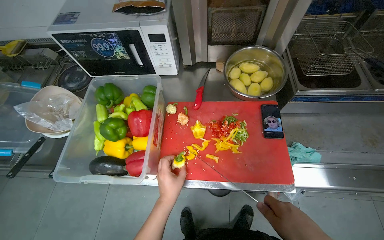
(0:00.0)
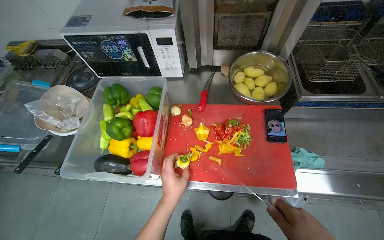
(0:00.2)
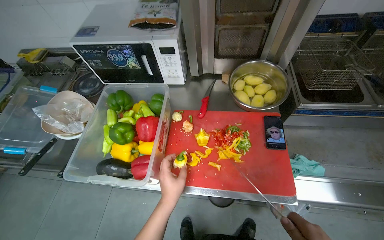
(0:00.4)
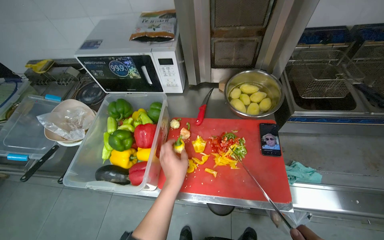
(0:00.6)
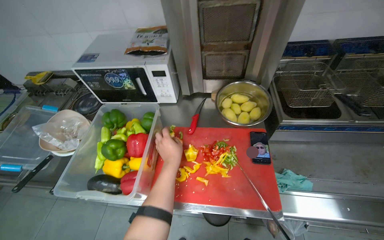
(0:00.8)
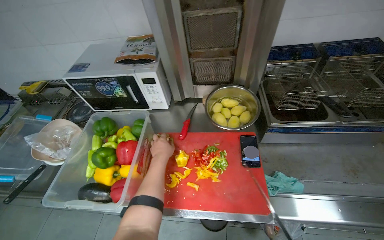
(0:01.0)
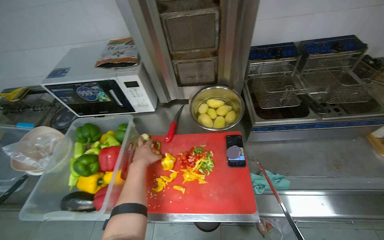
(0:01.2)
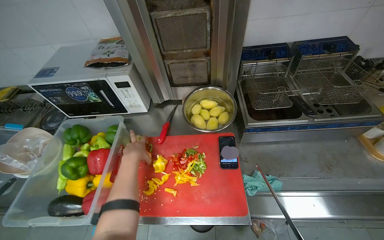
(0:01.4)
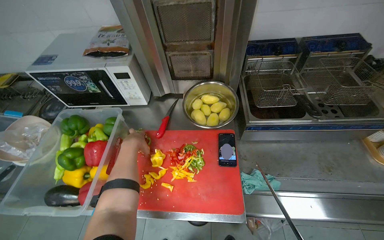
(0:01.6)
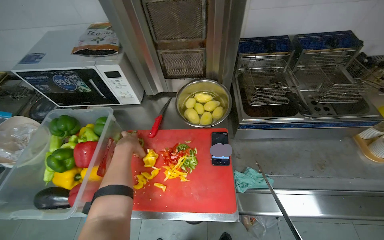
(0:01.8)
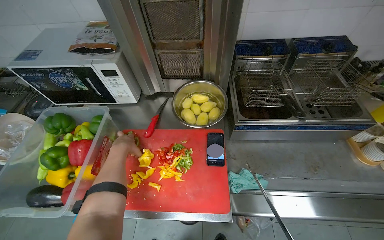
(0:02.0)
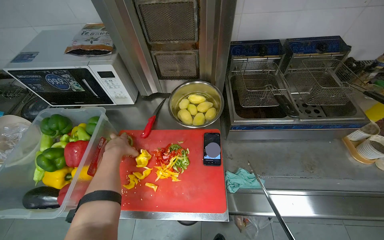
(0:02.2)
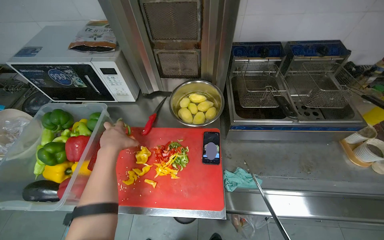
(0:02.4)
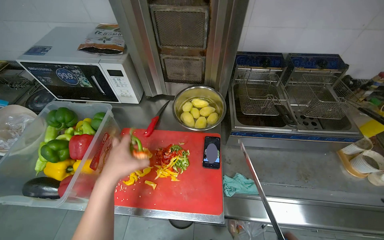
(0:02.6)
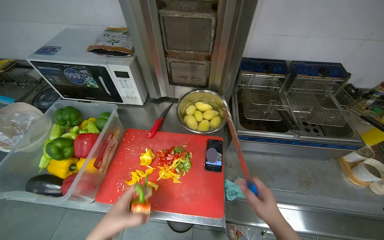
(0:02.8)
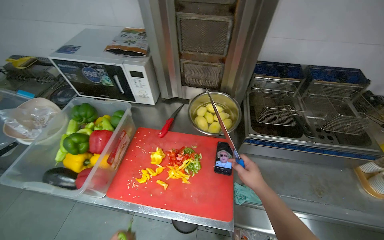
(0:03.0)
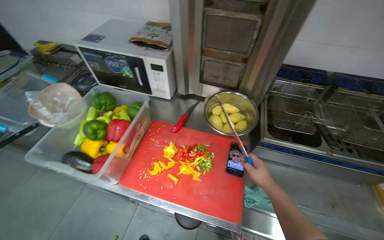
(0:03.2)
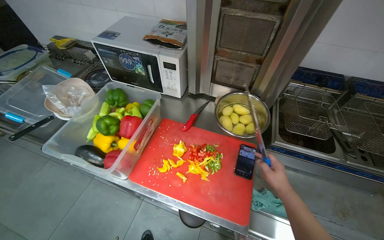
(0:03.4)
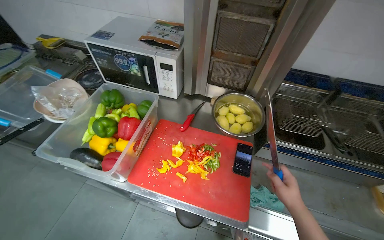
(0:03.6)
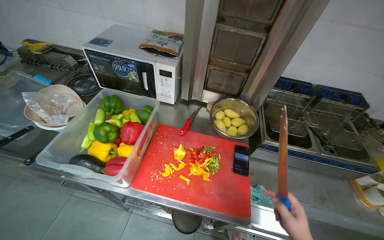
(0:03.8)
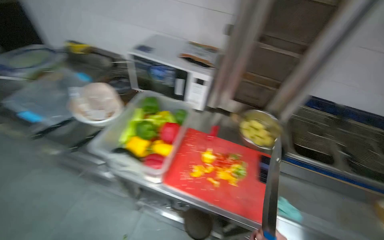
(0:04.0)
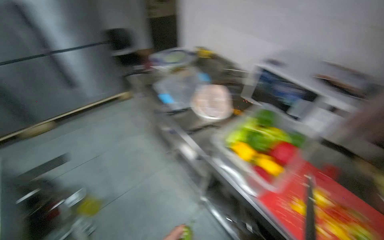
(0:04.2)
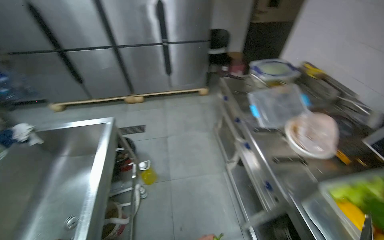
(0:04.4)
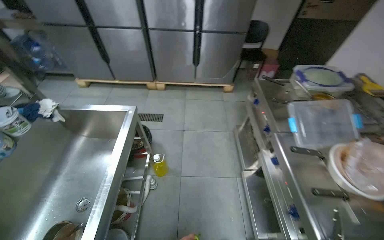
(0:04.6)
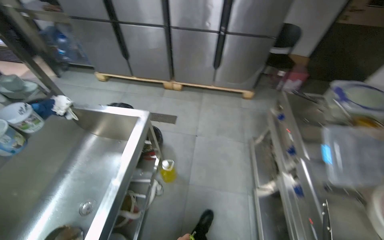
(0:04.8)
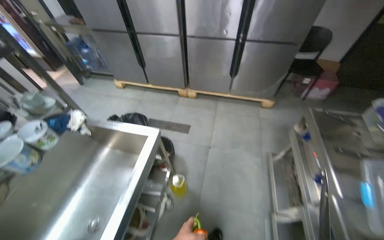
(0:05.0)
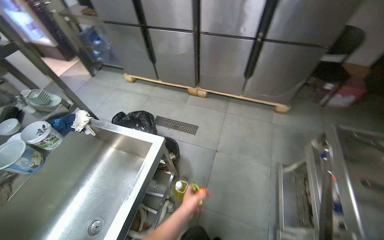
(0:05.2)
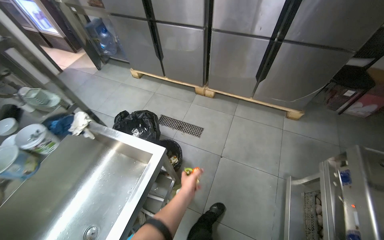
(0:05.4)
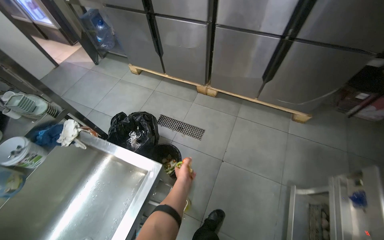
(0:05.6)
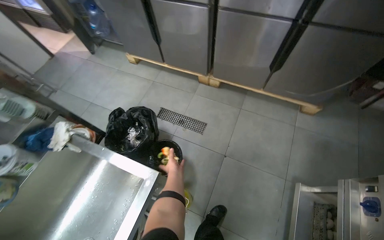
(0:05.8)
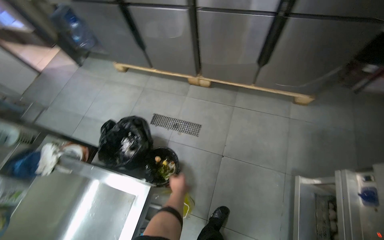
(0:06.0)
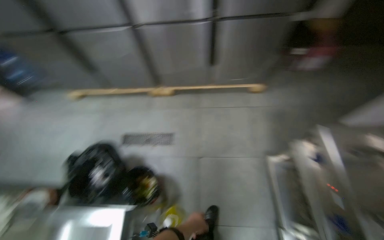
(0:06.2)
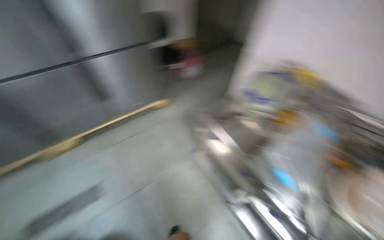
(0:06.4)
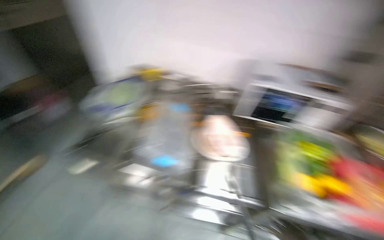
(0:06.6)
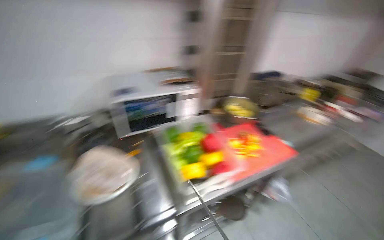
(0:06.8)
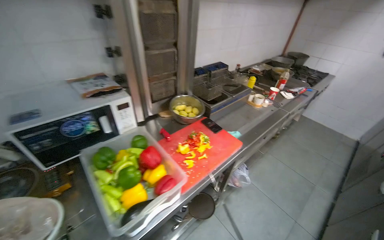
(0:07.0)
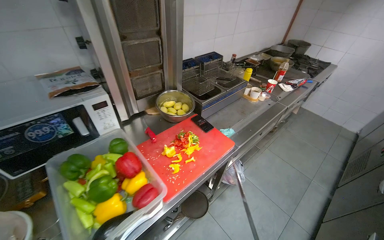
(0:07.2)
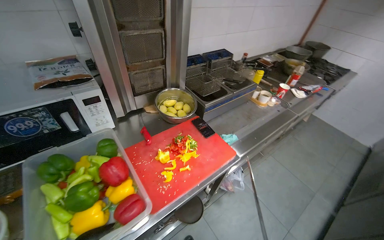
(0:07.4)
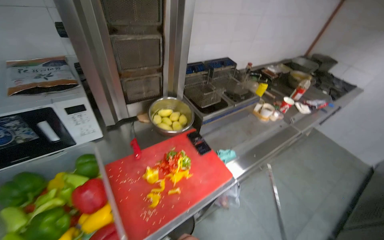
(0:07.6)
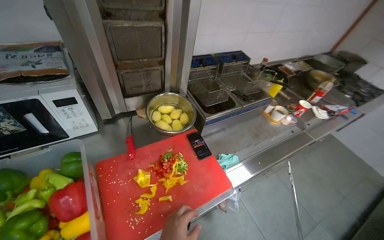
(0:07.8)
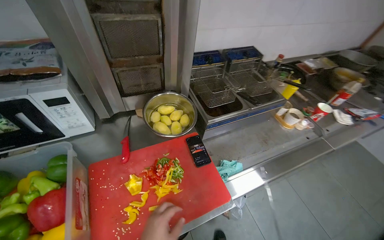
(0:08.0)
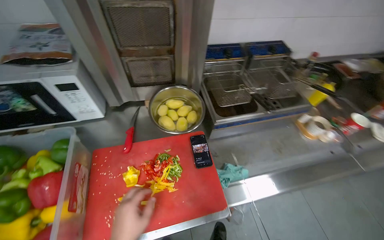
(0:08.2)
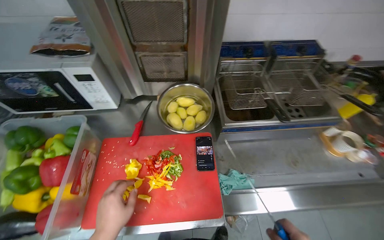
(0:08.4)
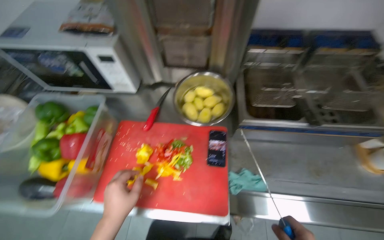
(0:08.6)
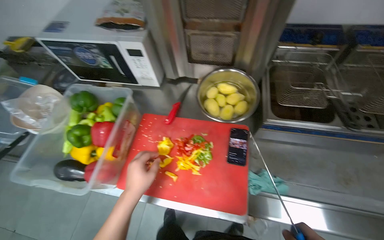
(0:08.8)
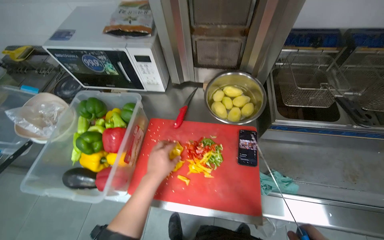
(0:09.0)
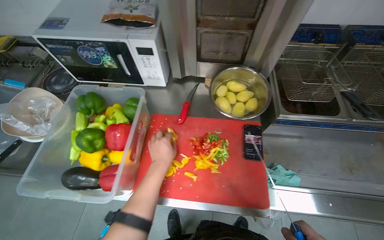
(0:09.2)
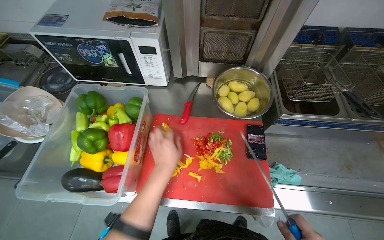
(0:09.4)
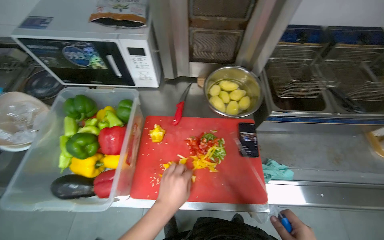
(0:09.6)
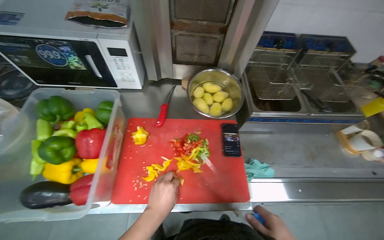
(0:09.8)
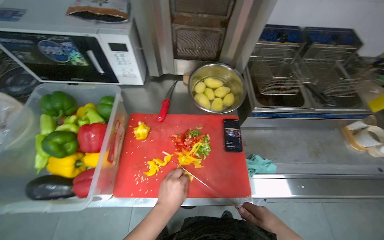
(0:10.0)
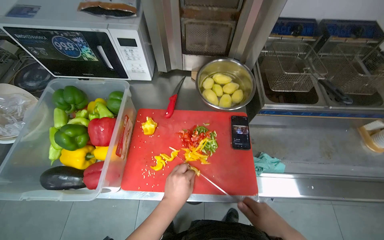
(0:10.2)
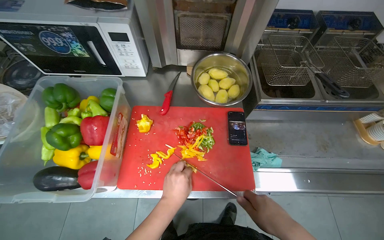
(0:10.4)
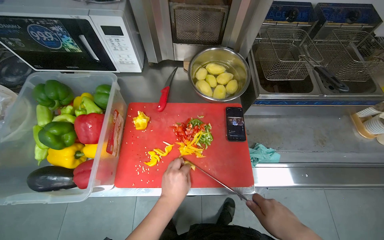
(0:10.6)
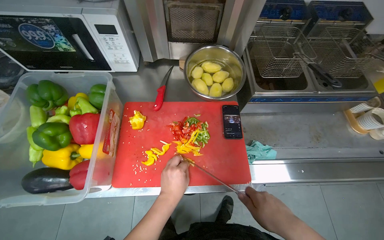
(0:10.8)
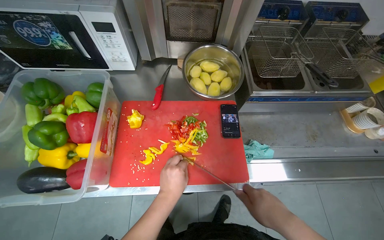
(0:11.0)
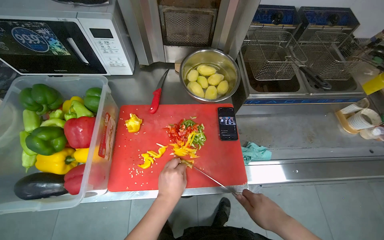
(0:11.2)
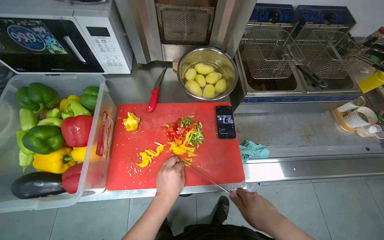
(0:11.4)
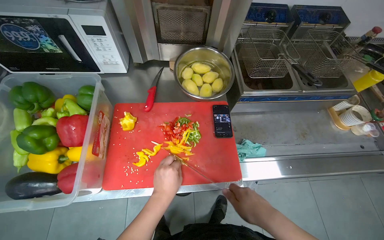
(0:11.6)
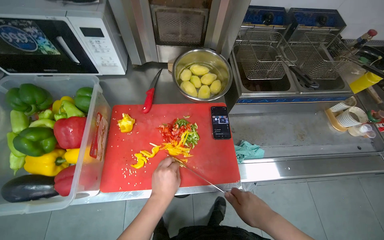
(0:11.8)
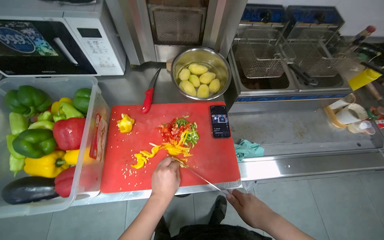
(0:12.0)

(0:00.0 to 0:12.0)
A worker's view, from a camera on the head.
Job: preparing food.
The whole recording: Cutting bell peppers. The worker cuts bell peppers into strips on a red cutting board and transfers them to a container.
0:00.0 - 0:01.6: The left hand is displaced up the picture by about 25 cm.
0:03.0 - 0:04.4: The camera travels about 70 cm. The wearer's head swings about 70 degrees to the left.
0:04.4 - 0:06.0: The camera travels roughly 90 cm. The head turns to the left by some 30 degrees. The view tilts roughly 15 degrees downward.
0:06.0 - 0:07.6: The camera is carried roughly 1.5 m. The wearer looks about 145 degrees further to the right.
0:07.6 - 0:09.0: The wearer looks approximately 45 degrees further to the left. The wearer looks some 10 degrees further downward.
0:09.0 - 0:10.4: The left hand travels down the picture by roughly 10 cm.
0:10.4 - 0:12.0: The hands are busy where they are.

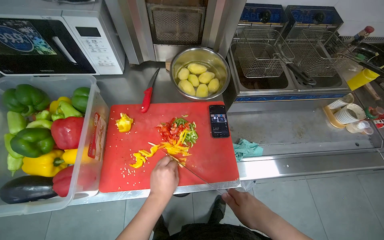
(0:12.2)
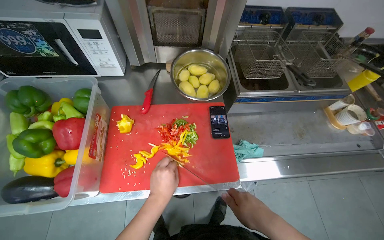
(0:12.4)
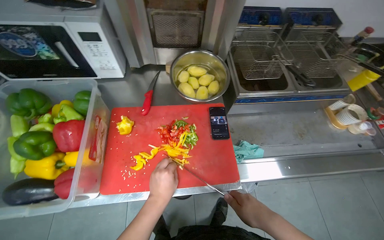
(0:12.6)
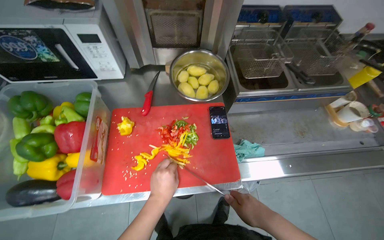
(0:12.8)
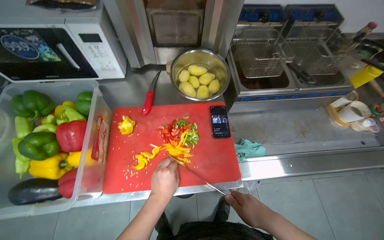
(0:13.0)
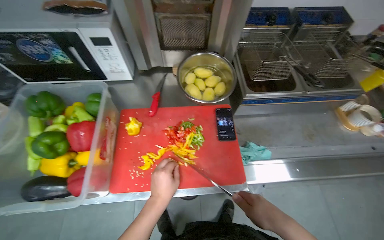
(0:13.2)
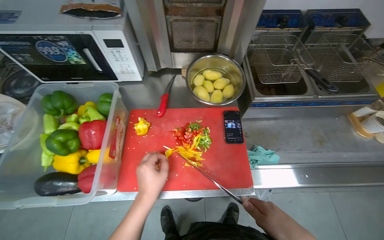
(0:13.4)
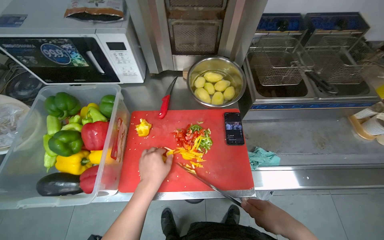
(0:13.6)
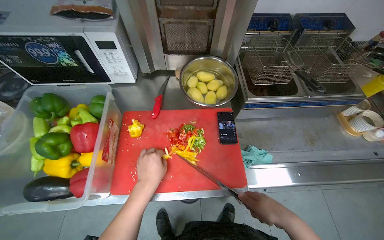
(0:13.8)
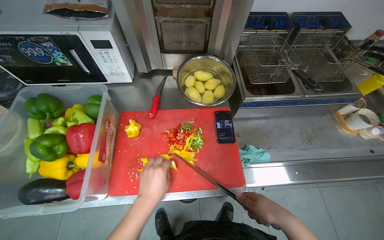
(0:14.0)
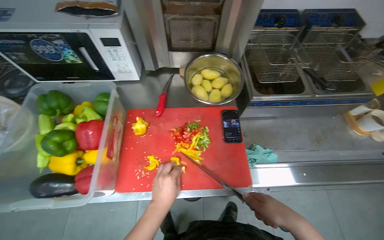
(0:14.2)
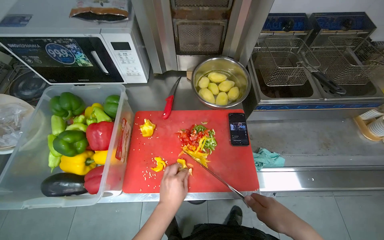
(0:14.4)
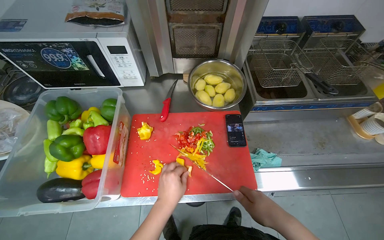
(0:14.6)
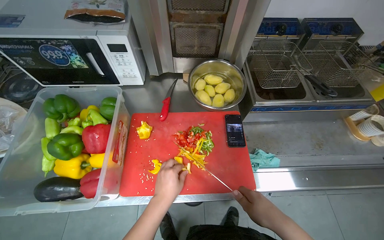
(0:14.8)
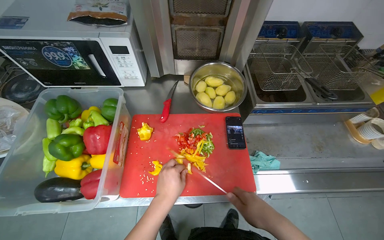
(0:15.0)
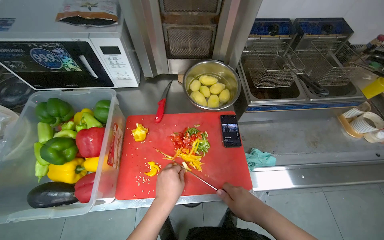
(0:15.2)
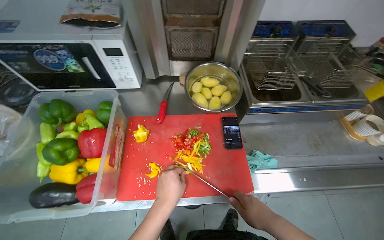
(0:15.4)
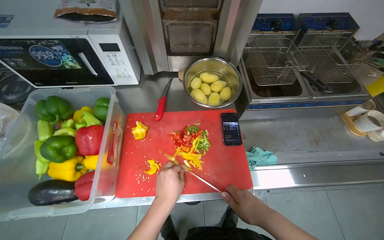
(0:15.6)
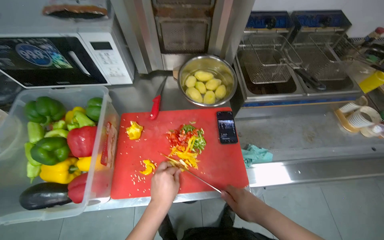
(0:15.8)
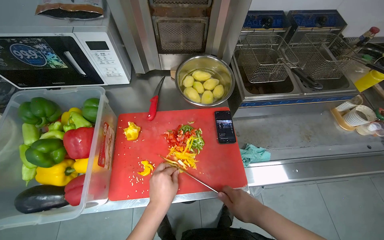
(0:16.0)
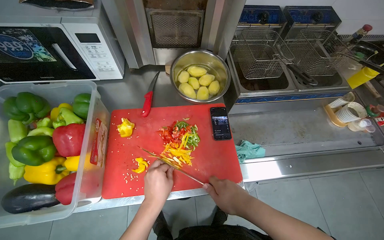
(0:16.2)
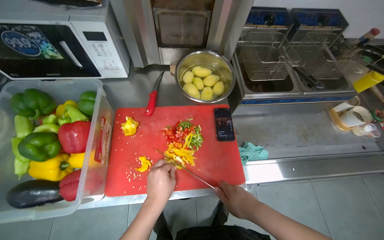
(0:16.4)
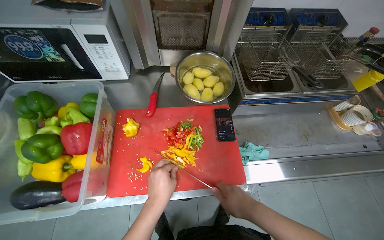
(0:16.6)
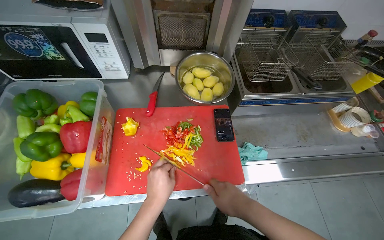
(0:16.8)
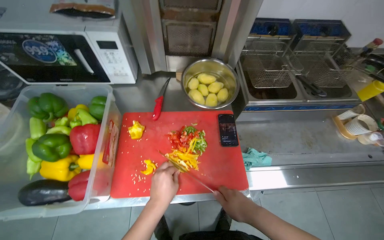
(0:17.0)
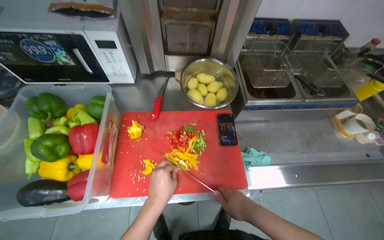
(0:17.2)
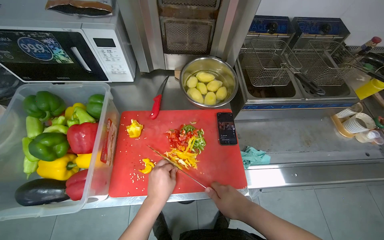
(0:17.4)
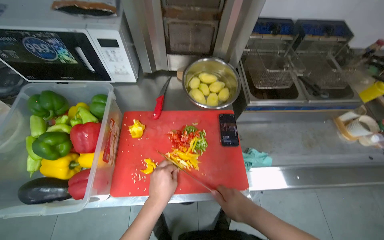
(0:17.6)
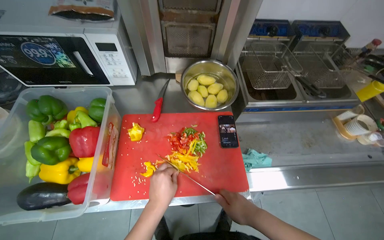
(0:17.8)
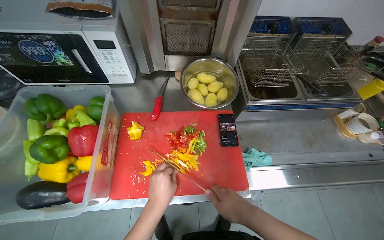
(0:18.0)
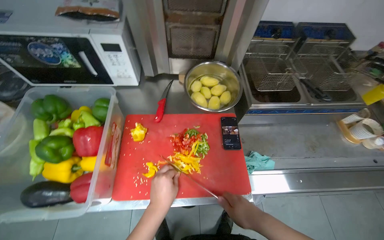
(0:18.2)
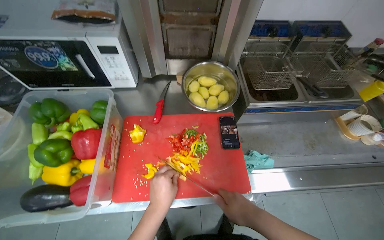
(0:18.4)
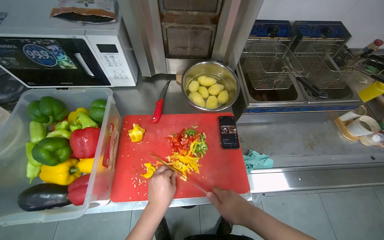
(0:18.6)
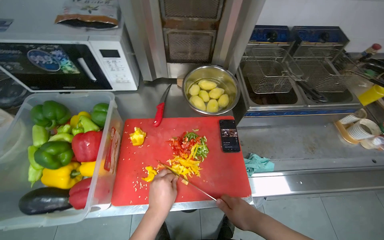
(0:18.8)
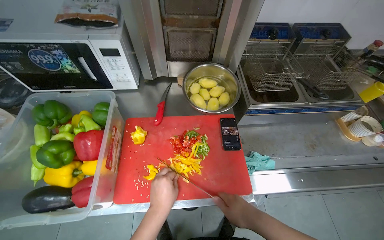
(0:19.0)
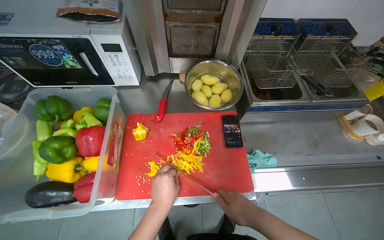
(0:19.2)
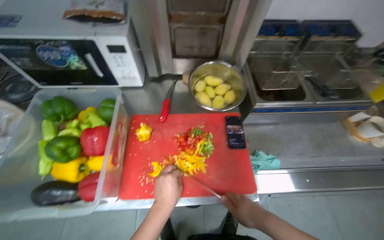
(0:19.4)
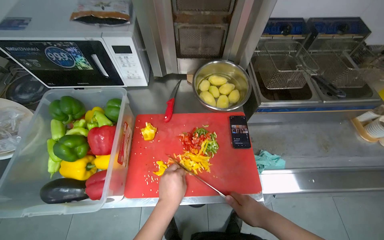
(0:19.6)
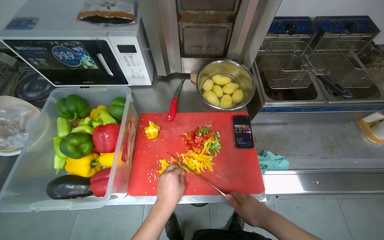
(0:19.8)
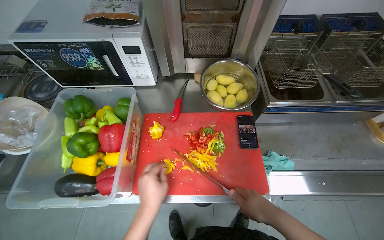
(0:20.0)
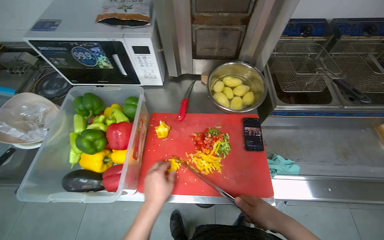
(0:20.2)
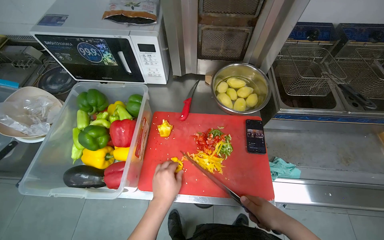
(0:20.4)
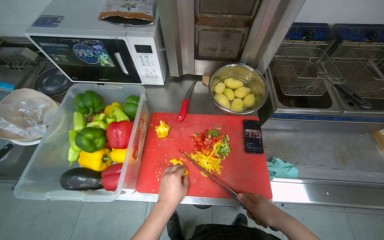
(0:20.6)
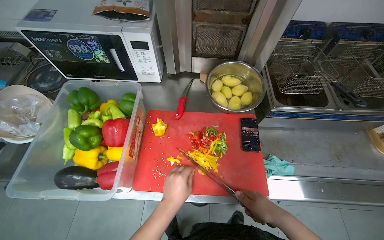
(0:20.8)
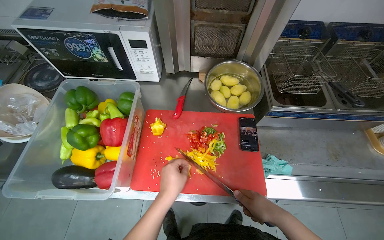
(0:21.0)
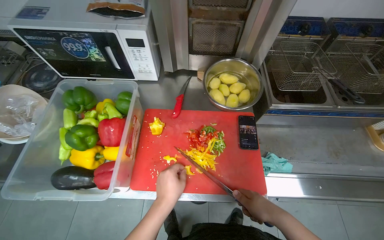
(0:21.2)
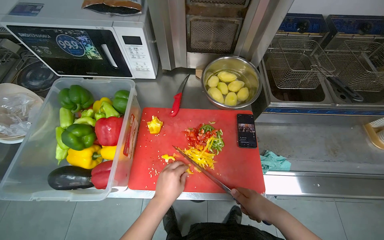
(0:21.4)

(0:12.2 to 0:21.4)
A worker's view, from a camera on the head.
Job: preparing food.
The whole recording: Cutting bell peppers. The worker cuts bell peppers into strips on a red cutting board and transfers them to a container.
0:12.2 - 0:18.4: The hands are busy where they are.
0:18.4 - 0:21.4: The hands make small movements and keep their place.
